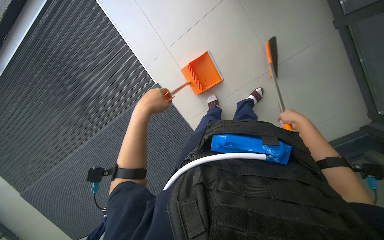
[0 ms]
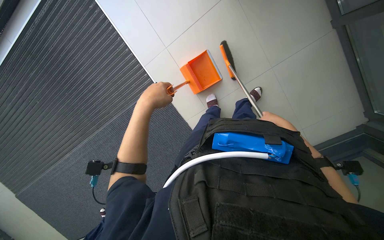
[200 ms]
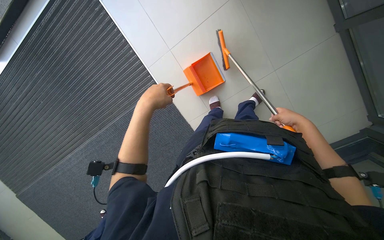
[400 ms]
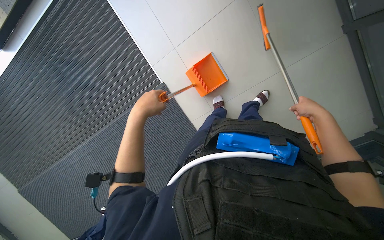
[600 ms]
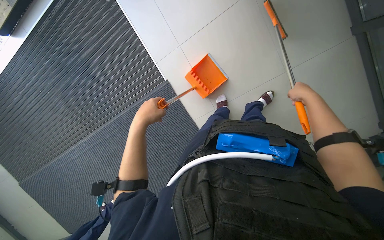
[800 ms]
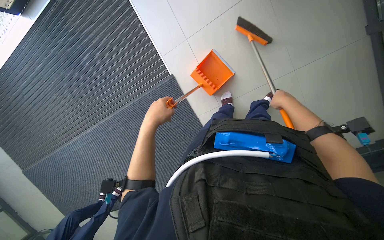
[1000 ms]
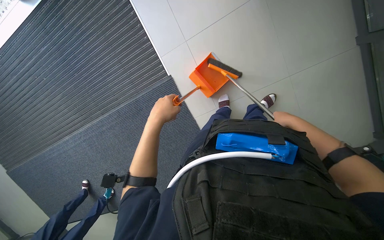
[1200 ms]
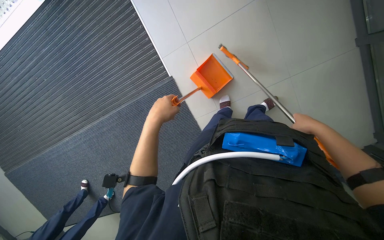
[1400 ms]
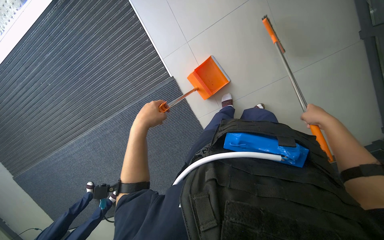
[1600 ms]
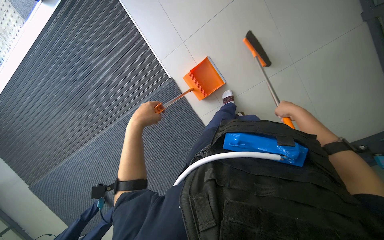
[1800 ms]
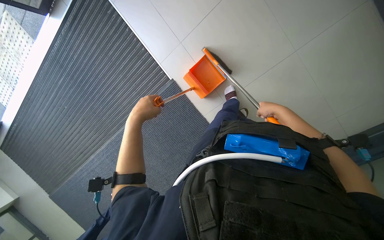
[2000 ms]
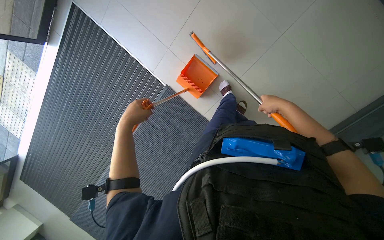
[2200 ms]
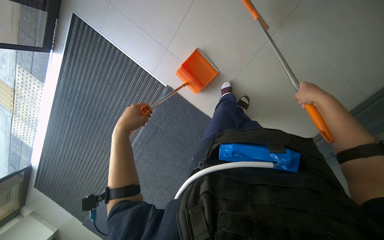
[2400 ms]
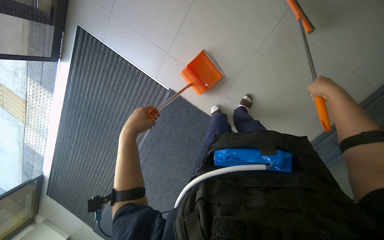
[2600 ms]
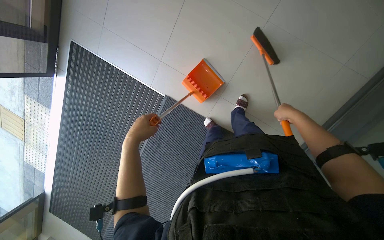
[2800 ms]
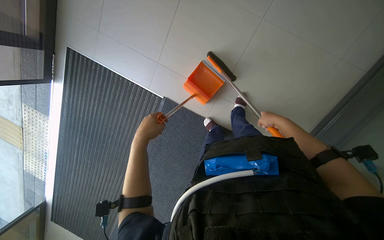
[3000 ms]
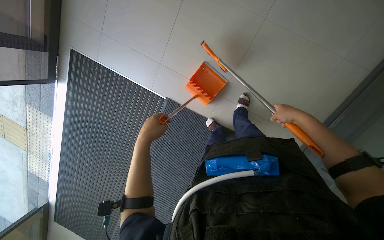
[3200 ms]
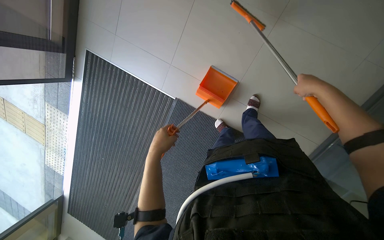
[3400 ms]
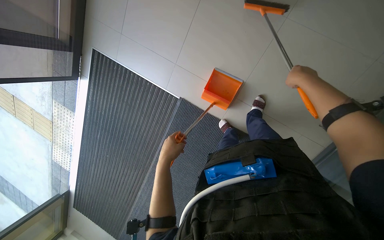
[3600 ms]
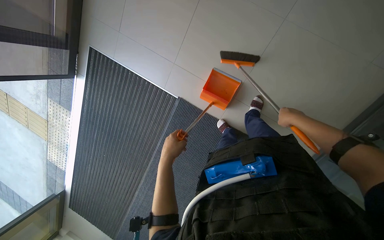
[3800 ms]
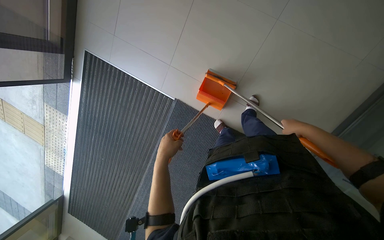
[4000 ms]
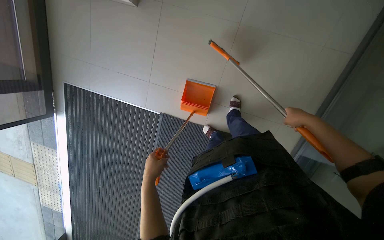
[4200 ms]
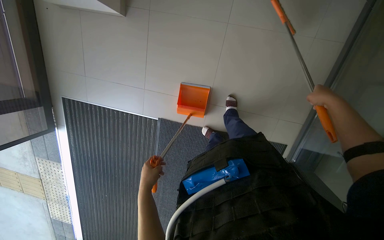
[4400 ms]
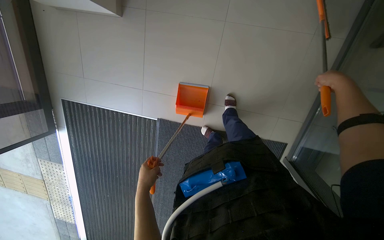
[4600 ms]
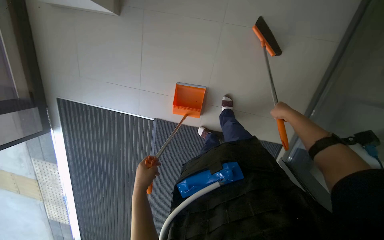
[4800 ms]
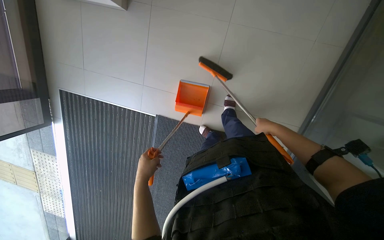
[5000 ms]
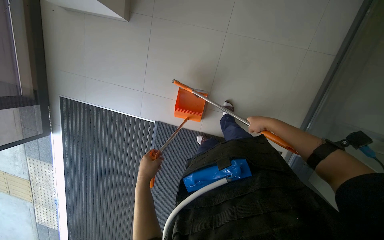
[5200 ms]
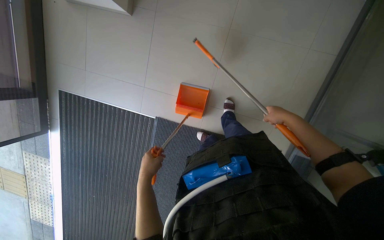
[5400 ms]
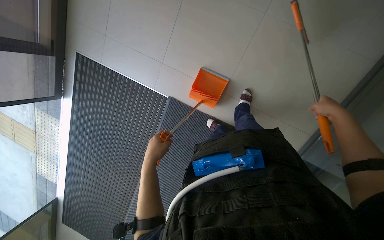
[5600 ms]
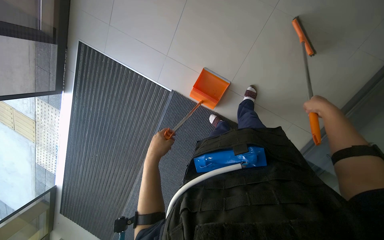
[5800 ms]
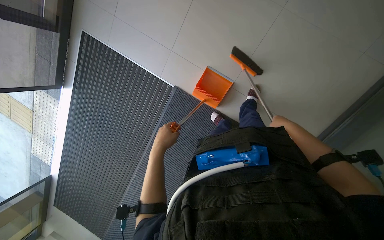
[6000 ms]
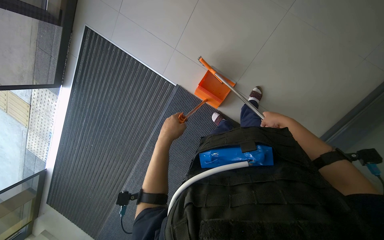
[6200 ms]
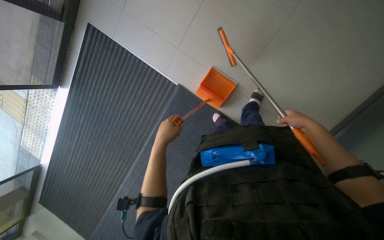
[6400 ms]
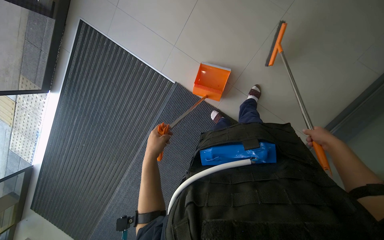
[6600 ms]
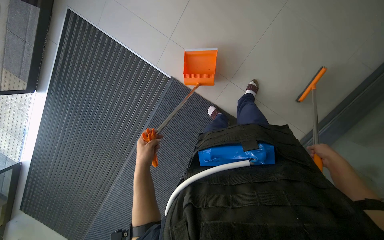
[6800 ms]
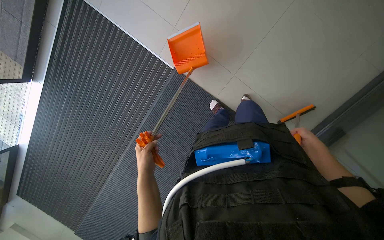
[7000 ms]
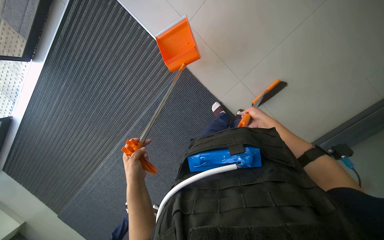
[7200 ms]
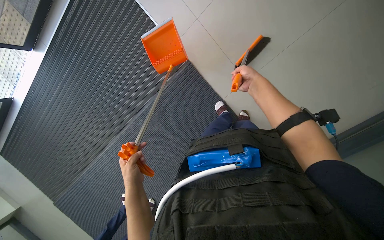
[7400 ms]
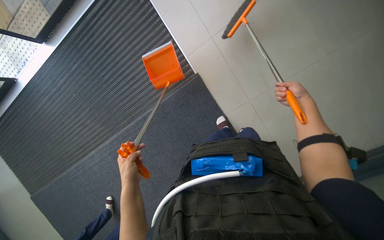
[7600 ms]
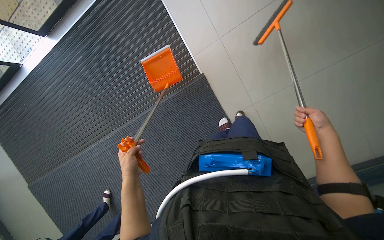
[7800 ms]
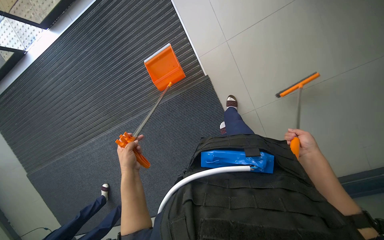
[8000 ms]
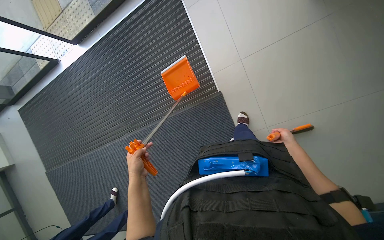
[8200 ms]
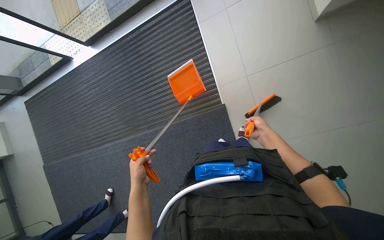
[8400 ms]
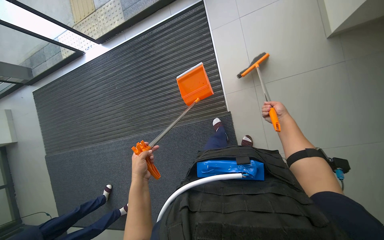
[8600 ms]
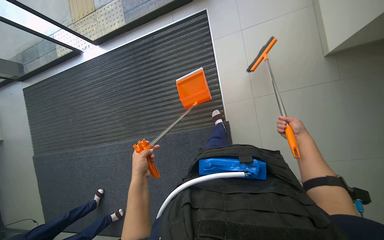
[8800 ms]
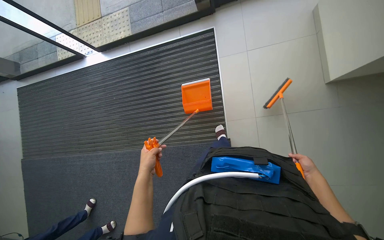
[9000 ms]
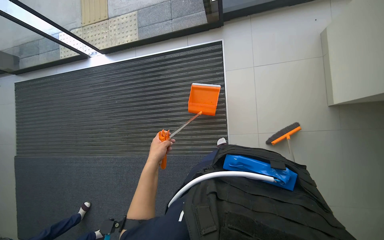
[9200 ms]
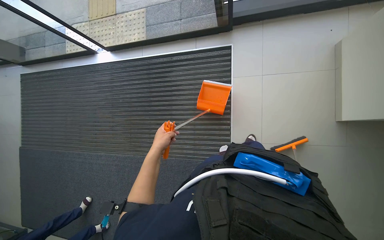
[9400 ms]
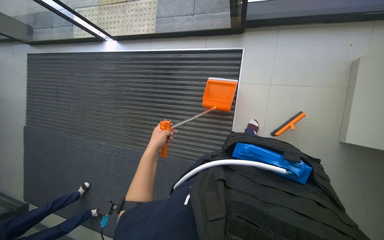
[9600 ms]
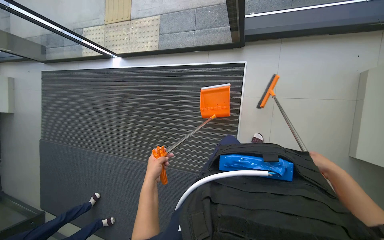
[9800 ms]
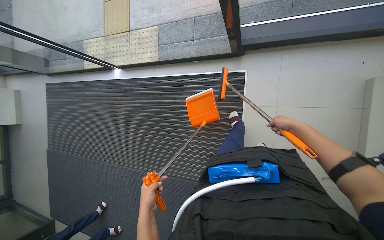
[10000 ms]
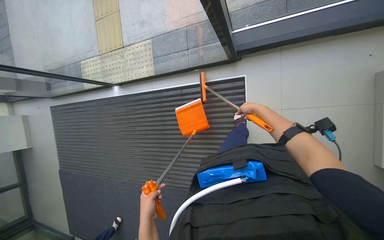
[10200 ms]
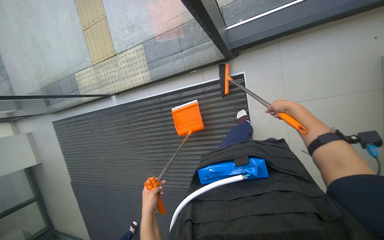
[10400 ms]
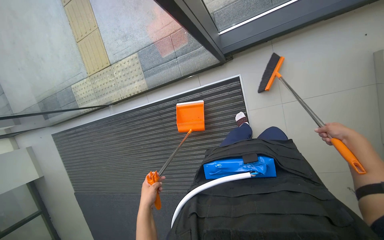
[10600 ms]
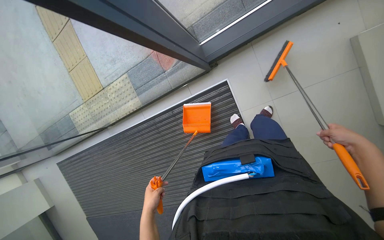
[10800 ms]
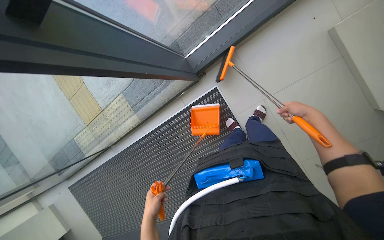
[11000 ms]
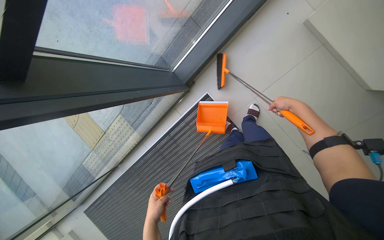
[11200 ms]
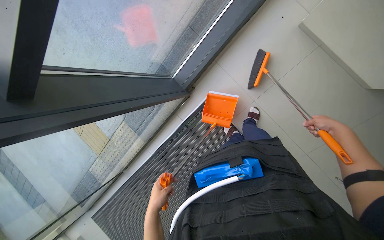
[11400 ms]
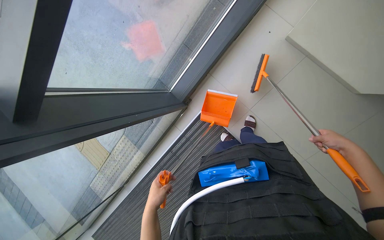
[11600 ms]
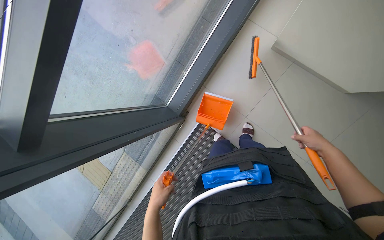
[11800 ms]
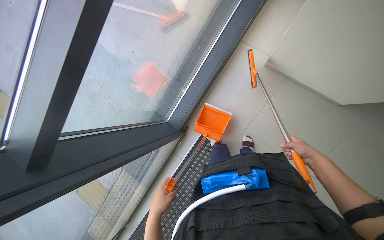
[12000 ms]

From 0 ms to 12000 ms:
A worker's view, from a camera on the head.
Job: sweeping floor.
The whole recording: Sweeping floor with dustpan. The worker sweeps debris from the floor using a long-handled brush and collects it with a dustpan.
From 1600 ms to 3000 ms: The scene turns approximately 30 degrees counterclockwise in the picture. The right hand goes left and right, about 15 cm each way, reversing 2 times.
From 3000 ms to 4400 ms: The right hand shifts approximately 25 cm to the right.
From 6000 ms to 7600 ms: The scene rotates clockwise by about 25 degrees. The left hand shifts some 30 cm down the picture and to the left.
From 9000 ms to 10400 ms: The head travels some 60 cm.
From 10400 ms to 12000 ms: The wearer looks approximately 20 degrees further upward. The scene rotates counterclockwise by roughly 40 degrees.

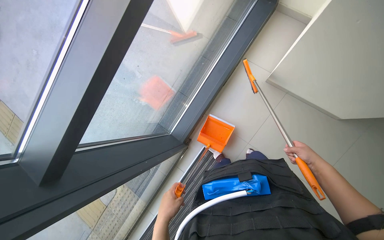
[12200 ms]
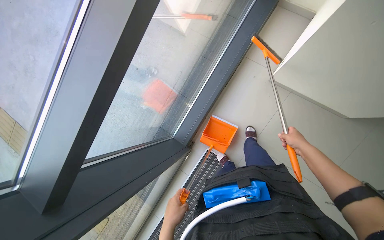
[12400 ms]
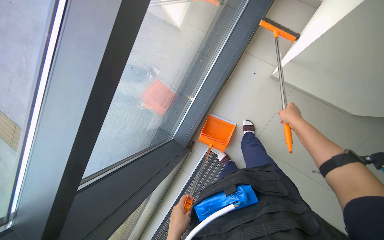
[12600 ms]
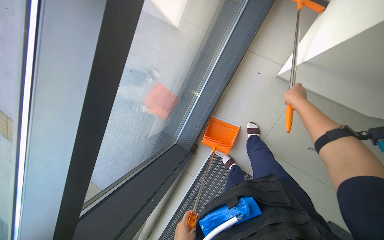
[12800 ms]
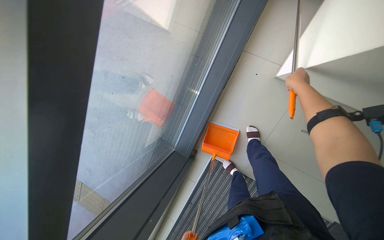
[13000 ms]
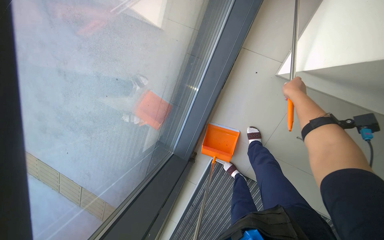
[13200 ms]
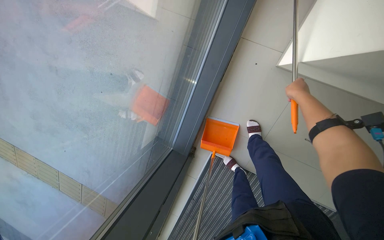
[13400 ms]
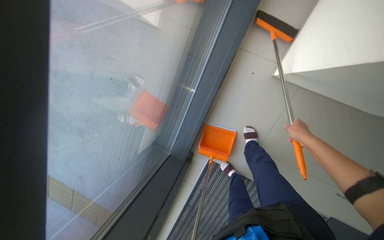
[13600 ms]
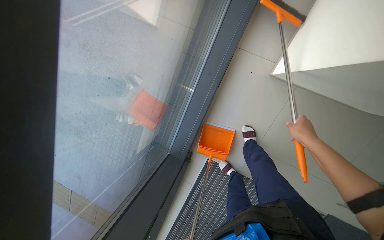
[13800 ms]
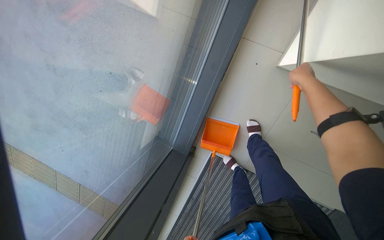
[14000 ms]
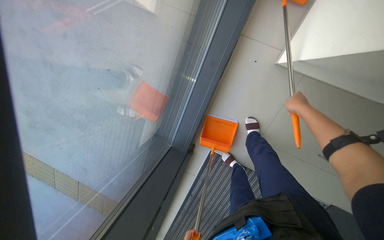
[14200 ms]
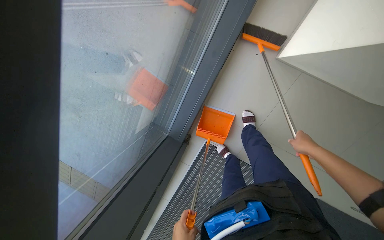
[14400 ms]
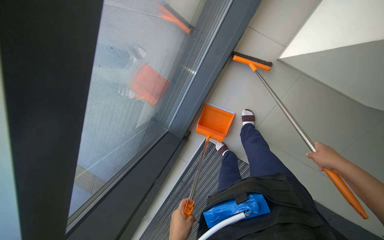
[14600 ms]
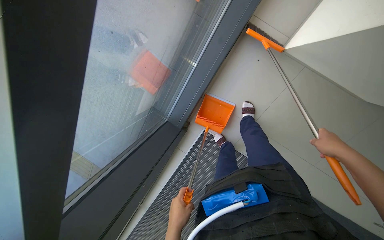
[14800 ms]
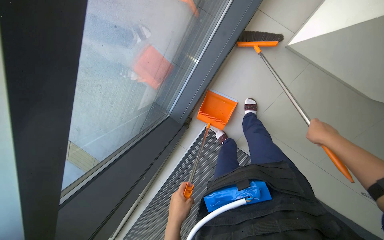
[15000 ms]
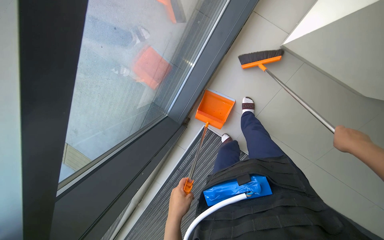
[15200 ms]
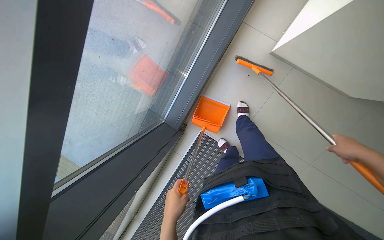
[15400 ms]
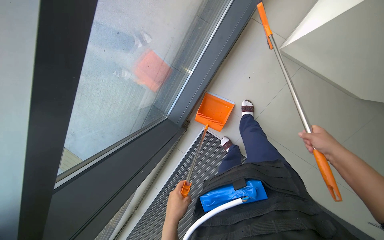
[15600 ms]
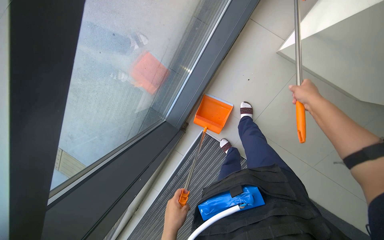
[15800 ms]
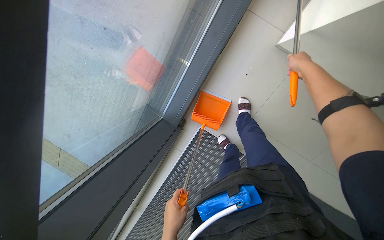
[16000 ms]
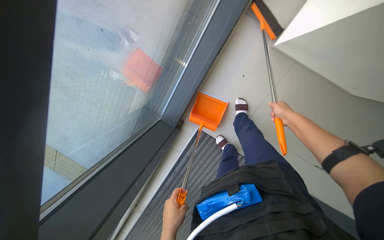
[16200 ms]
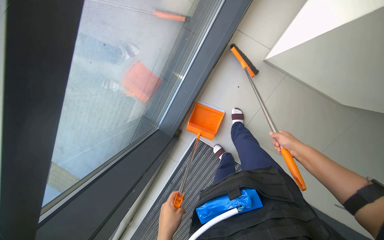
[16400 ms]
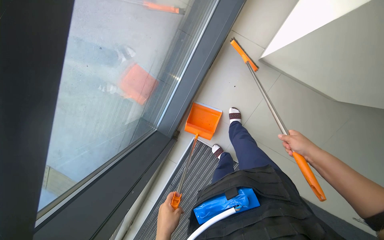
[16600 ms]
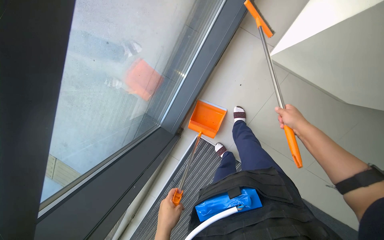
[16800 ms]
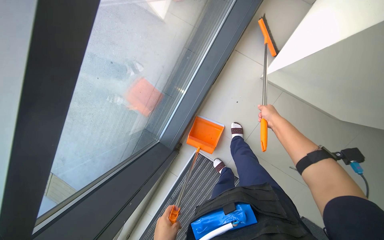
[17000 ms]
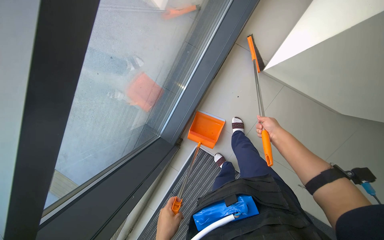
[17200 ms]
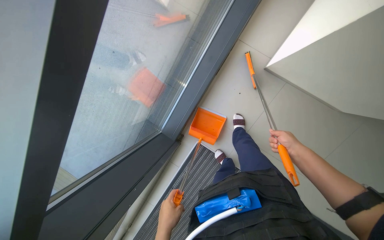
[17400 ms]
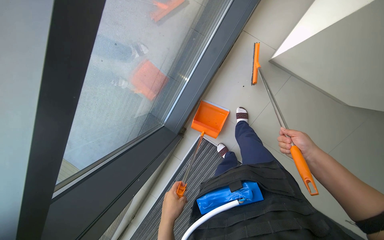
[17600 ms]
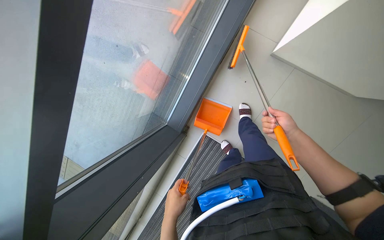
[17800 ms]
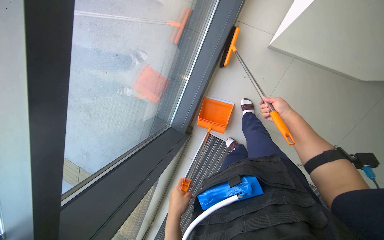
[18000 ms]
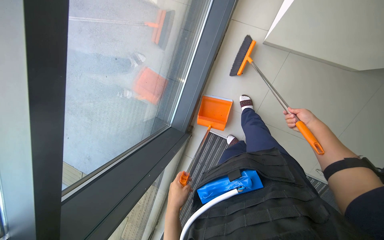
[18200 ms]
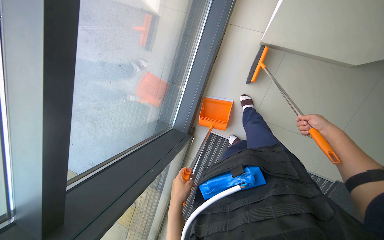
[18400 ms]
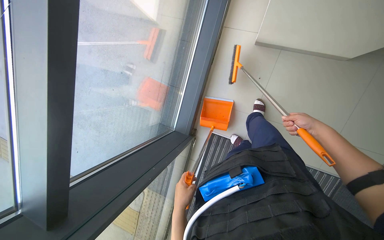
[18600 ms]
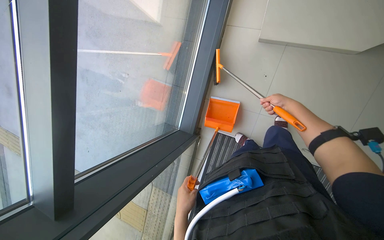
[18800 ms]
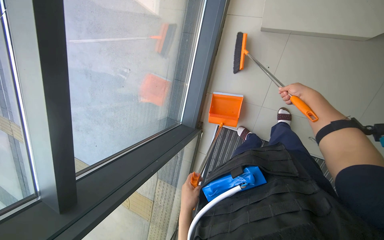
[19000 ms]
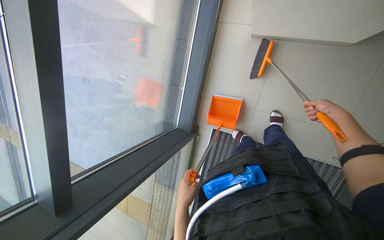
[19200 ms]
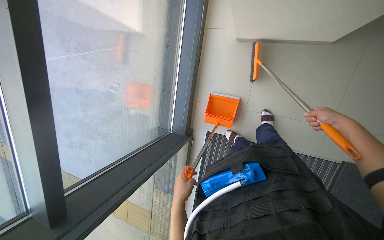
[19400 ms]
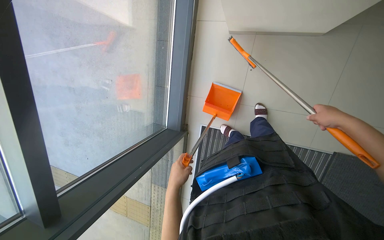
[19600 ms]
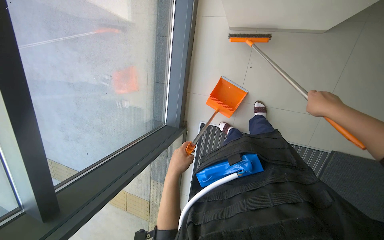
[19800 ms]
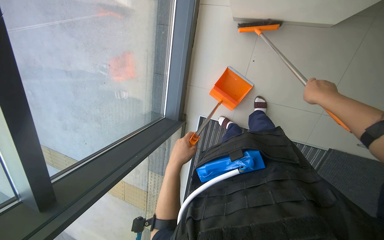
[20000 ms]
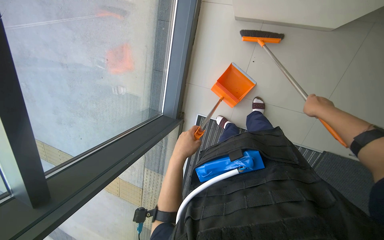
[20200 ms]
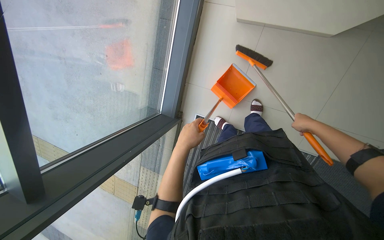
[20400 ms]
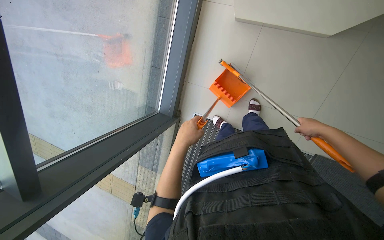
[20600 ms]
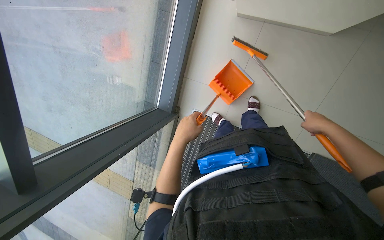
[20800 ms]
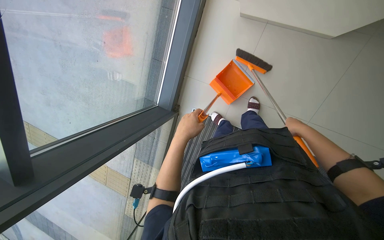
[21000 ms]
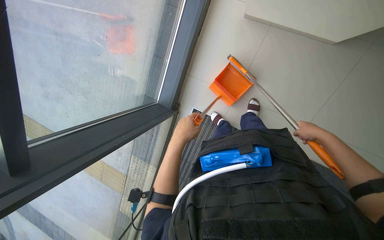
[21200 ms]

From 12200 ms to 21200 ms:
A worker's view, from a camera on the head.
Job: sweeping floor.
The whole recording: Sweeping floor with dustpan. The worker sweeps debris from the floor using a long-handled brush and collects it with a dustpan.
From 12200 ms to 13800 ms: The right hand moves about 35 cm up the picture and comes back.
From 13800 ms to 15200 ms: The right hand travels nearer to the camera by about 10 cm, and goes up the picture and returns, approximately 15 cm each way.
From 15200 ms to 16600 ms: The right hand reaches roughly 20 cm up the picture, then returns.
From 16600 ms to 18200 ms: The right hand goes nearer and farther, roughly 15 cm each way, reversing 2 times.
From 18200 ms to 19800 ms: The left hand shifts approximately 10 cm up the picture. Meanwhile the right hand goes about 20 cm nearer to the camera.
